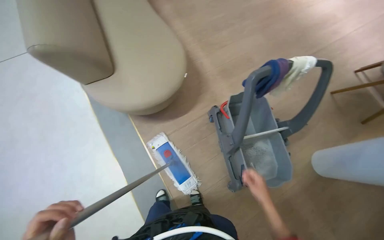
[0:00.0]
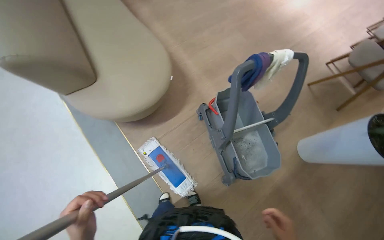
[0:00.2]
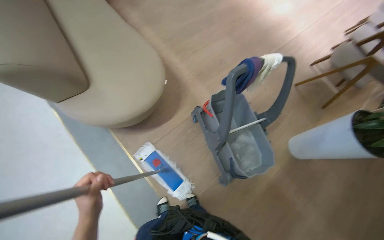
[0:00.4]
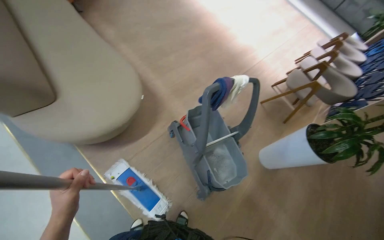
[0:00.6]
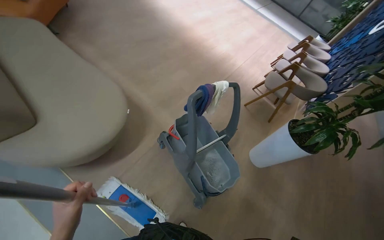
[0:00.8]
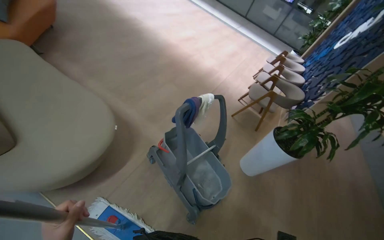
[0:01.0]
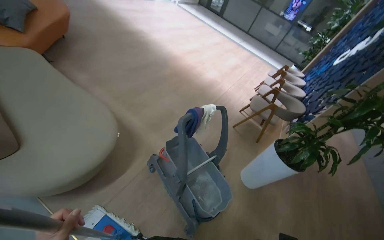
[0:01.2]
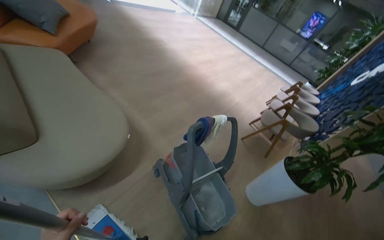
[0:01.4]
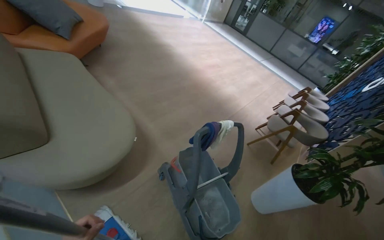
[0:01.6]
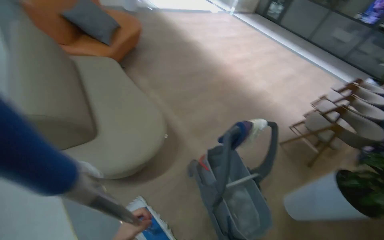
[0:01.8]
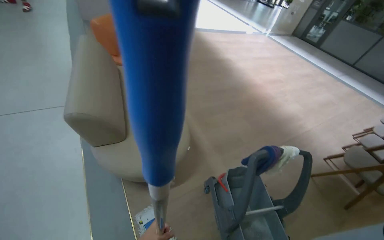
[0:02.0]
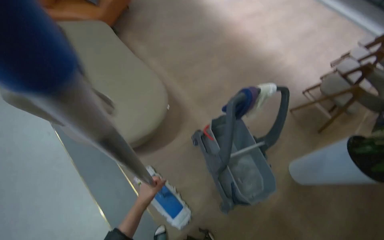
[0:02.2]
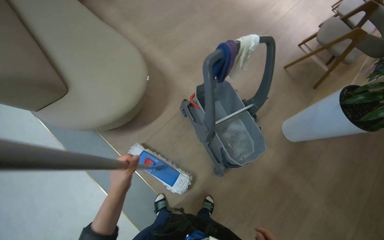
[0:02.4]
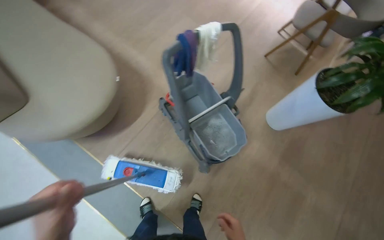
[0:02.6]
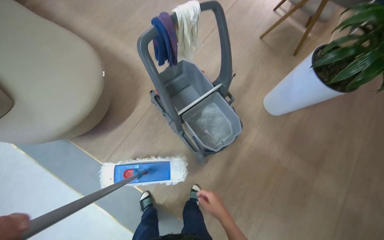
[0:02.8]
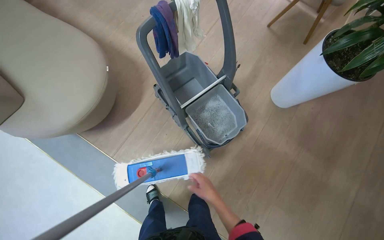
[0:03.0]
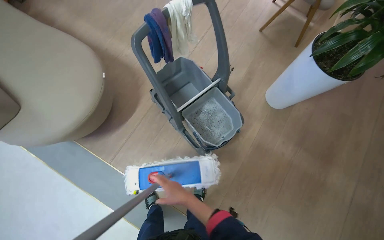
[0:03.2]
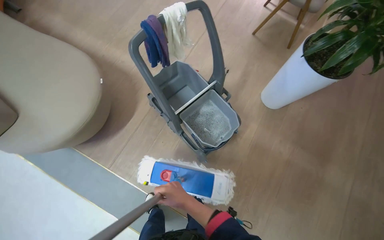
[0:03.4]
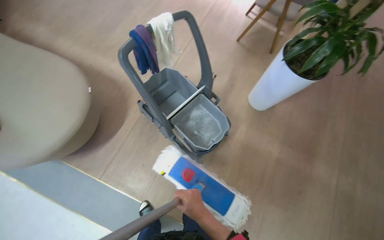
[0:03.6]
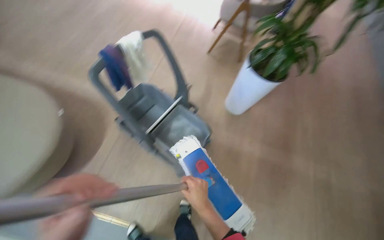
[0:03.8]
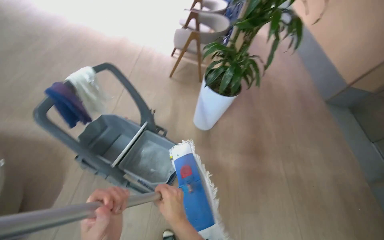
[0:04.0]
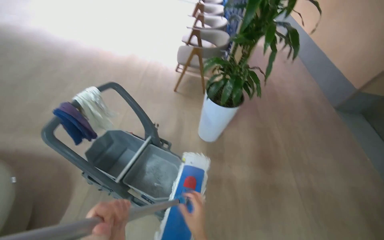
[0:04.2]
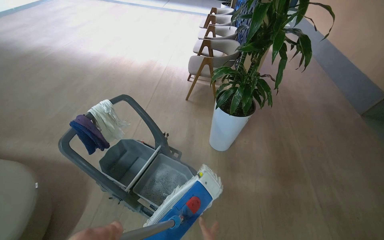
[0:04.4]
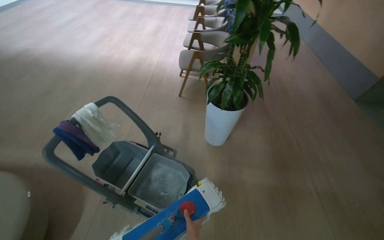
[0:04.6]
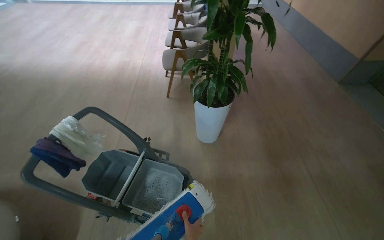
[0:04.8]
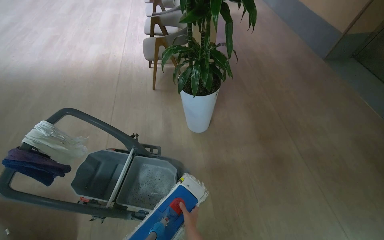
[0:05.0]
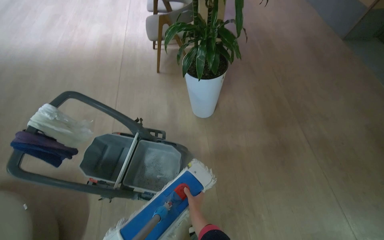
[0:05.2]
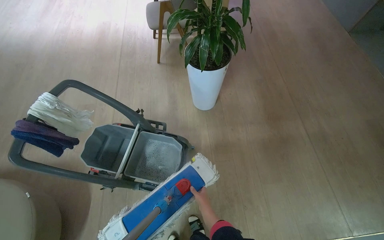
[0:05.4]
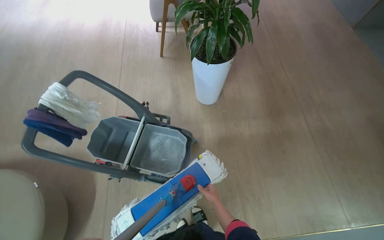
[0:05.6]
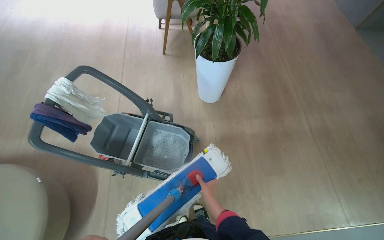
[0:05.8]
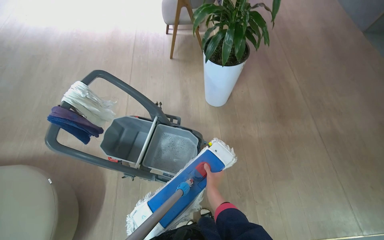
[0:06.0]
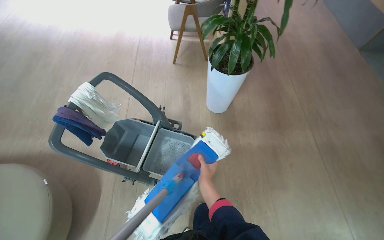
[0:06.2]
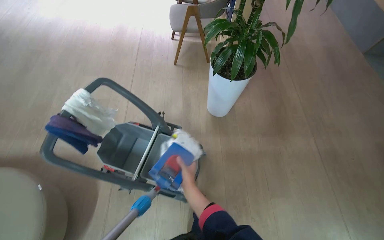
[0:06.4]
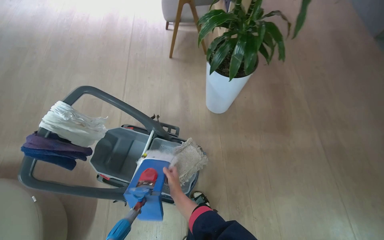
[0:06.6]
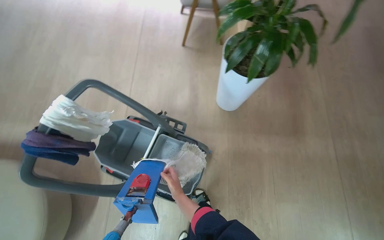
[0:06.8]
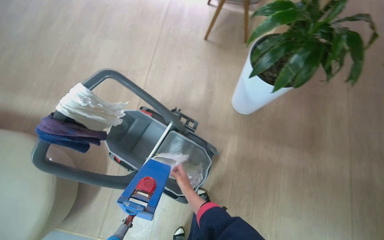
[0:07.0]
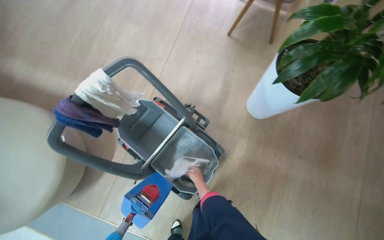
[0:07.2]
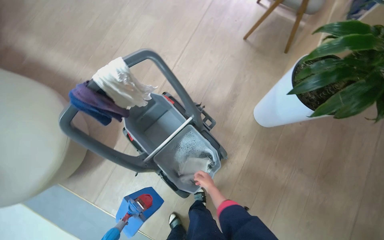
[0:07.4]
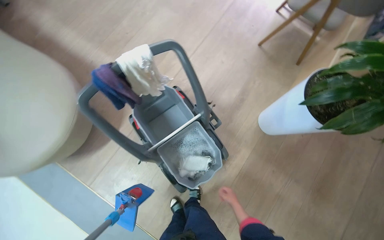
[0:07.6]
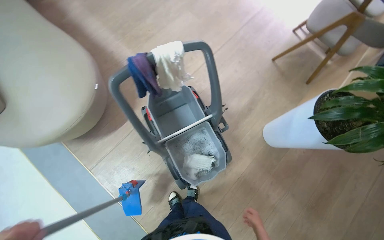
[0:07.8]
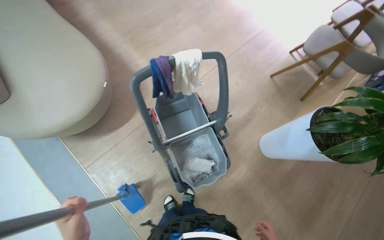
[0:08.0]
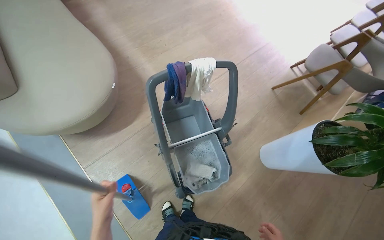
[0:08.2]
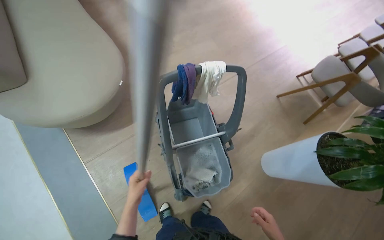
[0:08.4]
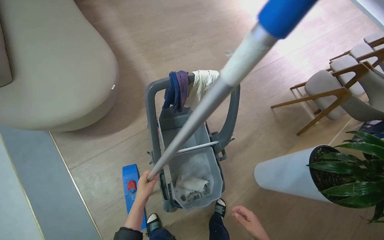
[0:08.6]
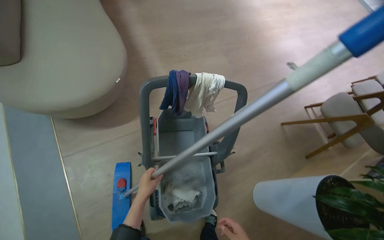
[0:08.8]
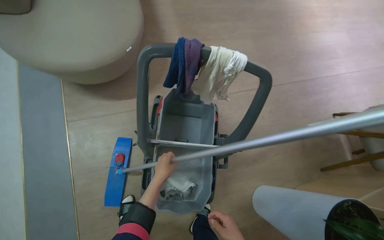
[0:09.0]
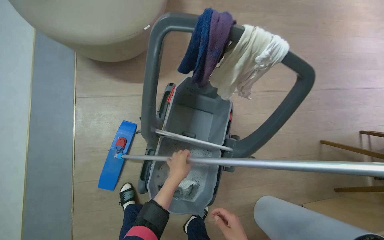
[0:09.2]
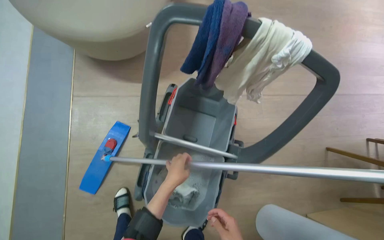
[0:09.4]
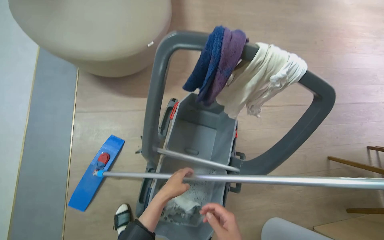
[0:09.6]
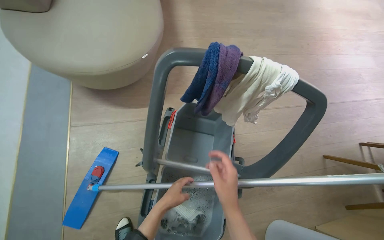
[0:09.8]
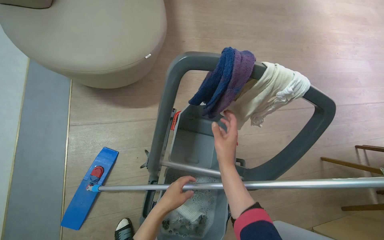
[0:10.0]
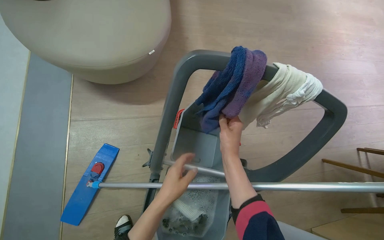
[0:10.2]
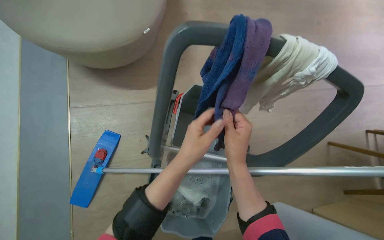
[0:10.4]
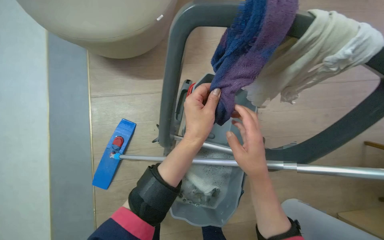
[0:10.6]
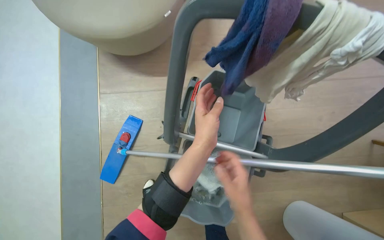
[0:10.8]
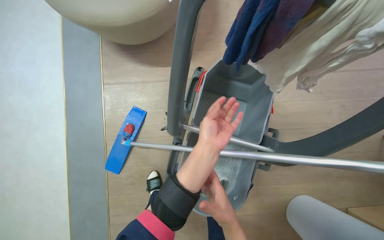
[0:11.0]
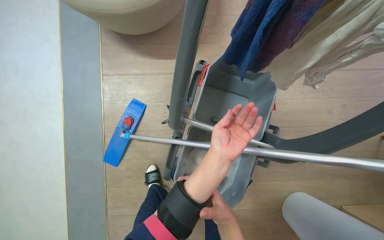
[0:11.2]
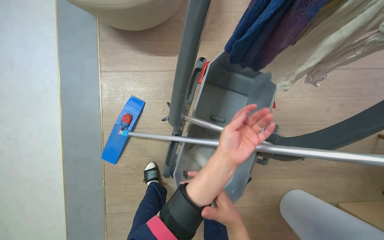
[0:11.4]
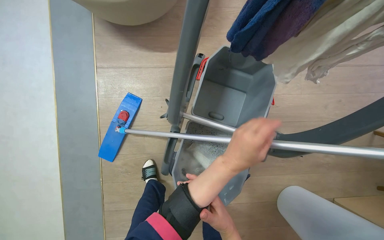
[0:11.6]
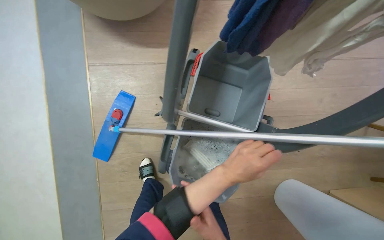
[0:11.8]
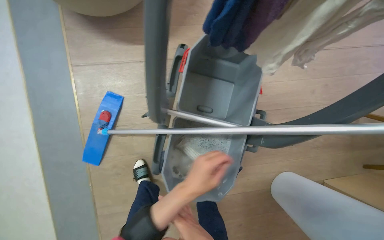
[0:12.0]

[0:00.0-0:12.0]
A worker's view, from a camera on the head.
Job: preparing cleaning supplies.
The whole recording: Preparing mop for cleaning. The worker washes and wrings out the mop head and a cloth in the cleaning bucket.
0:00.0 to 0:01.6: The head rotates approximately 20 degrees to the right. The wearer looks roughly 25 degrees further upward.
0:01.6 to 0:03.0: The view pans to the left by roughly 15 degrees. The camera pitches downward, by approximately 30 degrees.
0:03.0 to 0:04.4: The head rotates about 30 degrees to the right. The wearer looks approximately 25 degrees further upward.
0:04.4 to 0:06.0: The camera pitches downward, by some 15 degrees.
0:06.0 to 0:07.6: The view tips downward by about 15 degrees. Everything in view rotates about 40 degrees clockwise.
0:07.6 to 0:09.0: Everything in view rotates some 40 degrees clockwise.
0:09.0 to 0:10.4: The left hand travels up the picture by roughly 15 cm.
0:10.4 to 0:12.0: The camera pitches downward, by approximately 15 degrees. The left hand heads down the picture, covering about 15 cm, and travels to the right and back again, roughly 5 cm each way.

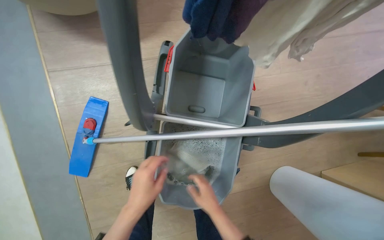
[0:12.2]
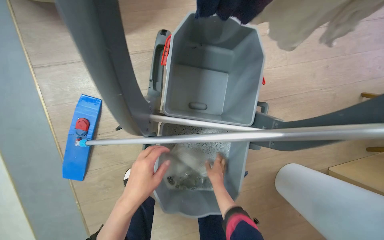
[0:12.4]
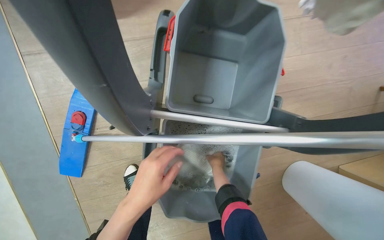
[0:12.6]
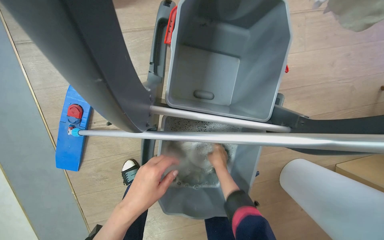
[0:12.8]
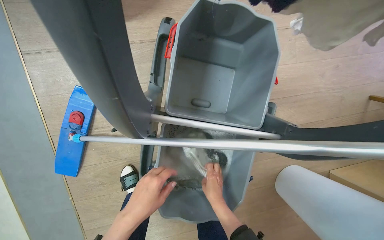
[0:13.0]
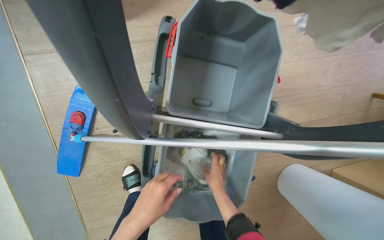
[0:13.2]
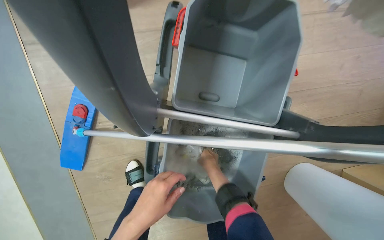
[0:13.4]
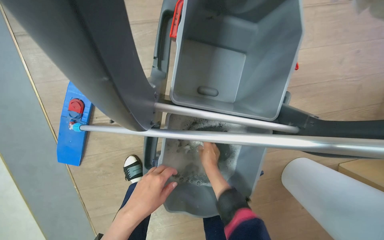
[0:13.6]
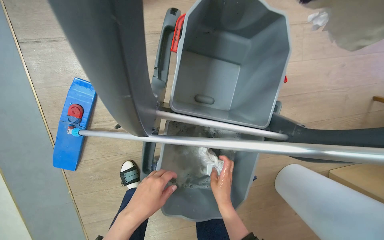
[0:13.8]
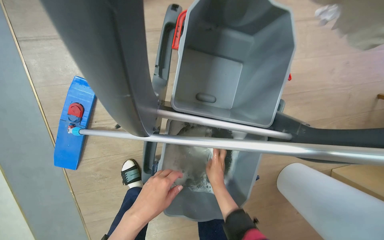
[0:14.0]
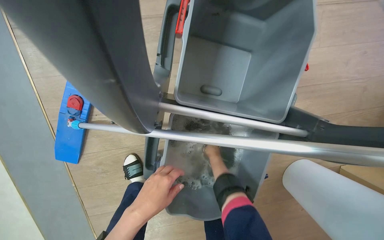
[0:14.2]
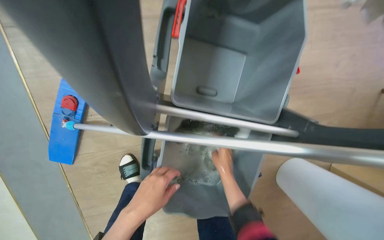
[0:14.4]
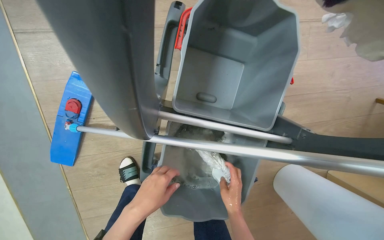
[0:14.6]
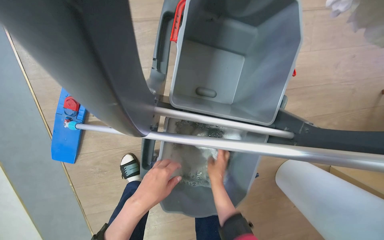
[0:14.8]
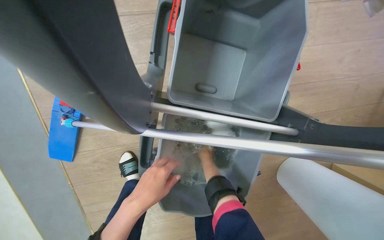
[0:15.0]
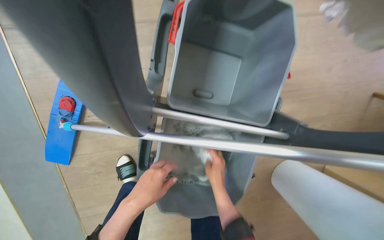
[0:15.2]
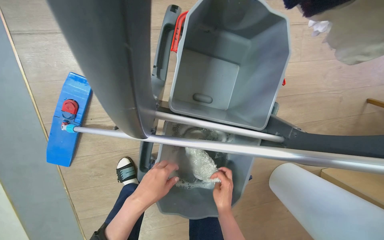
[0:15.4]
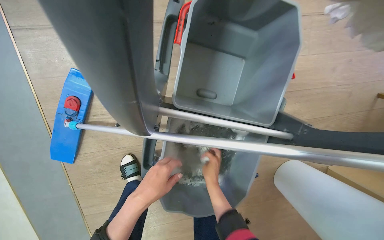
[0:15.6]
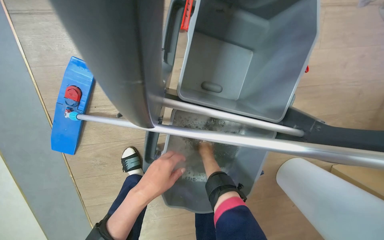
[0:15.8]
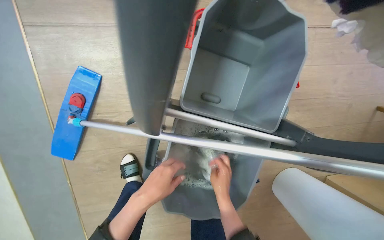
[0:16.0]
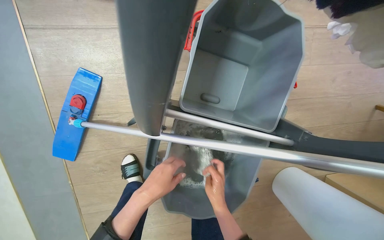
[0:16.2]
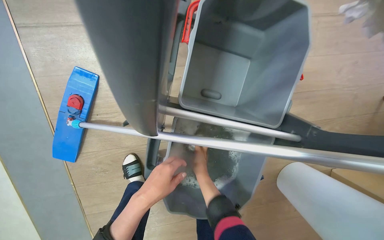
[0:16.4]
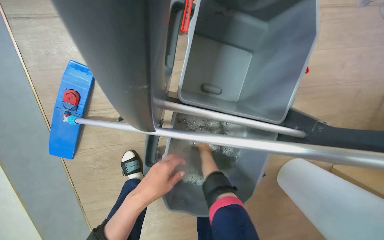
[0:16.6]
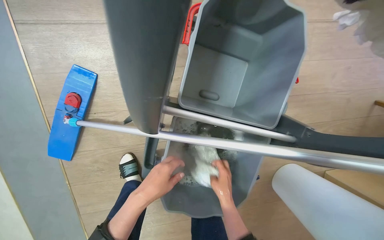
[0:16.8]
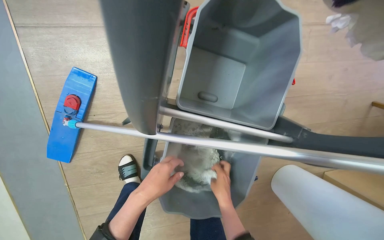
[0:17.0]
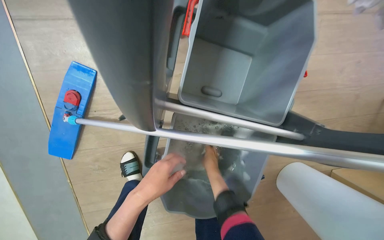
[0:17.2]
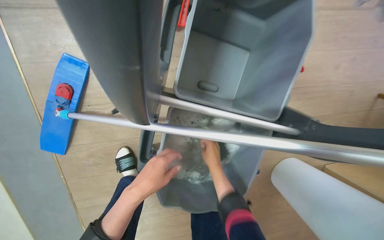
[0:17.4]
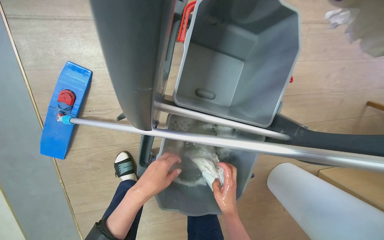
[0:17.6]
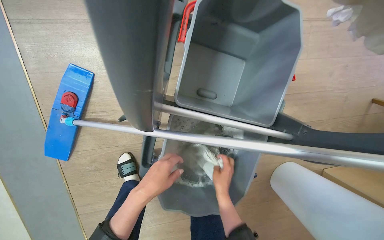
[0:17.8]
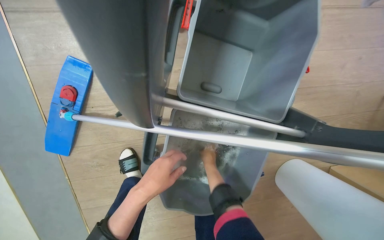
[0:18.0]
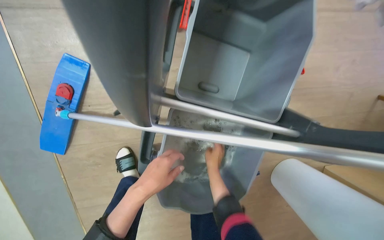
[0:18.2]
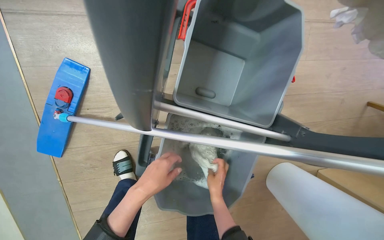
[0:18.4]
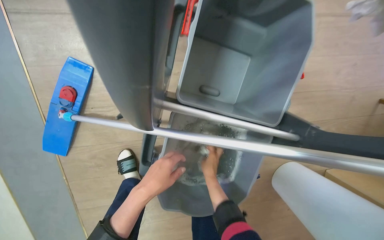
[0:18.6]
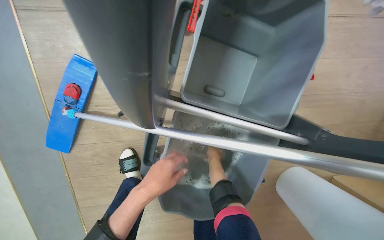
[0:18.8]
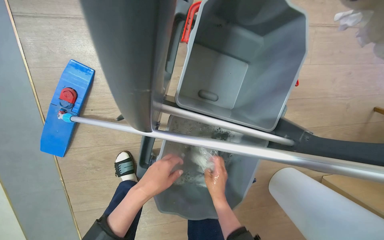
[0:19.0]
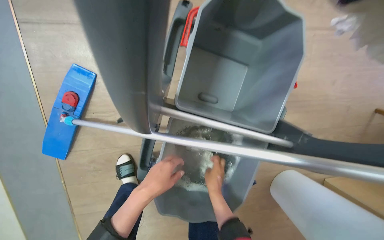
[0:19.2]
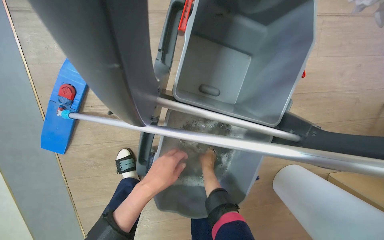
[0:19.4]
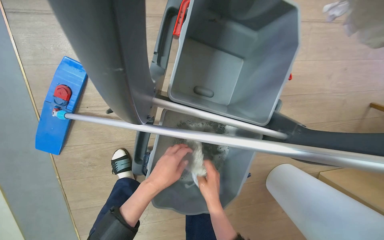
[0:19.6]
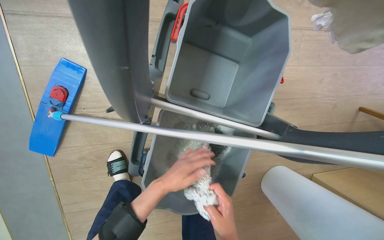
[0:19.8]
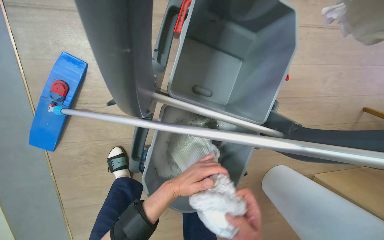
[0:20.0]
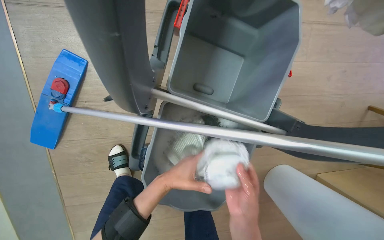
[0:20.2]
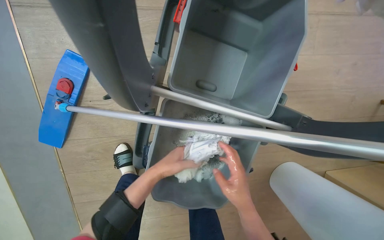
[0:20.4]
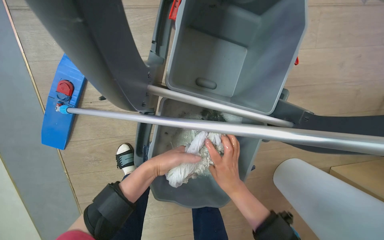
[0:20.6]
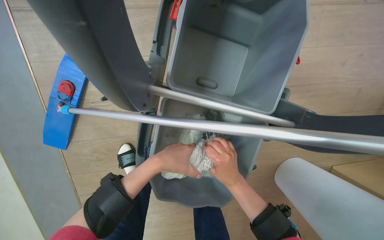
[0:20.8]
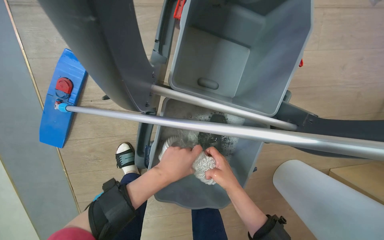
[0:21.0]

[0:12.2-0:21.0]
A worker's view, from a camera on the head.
Job: preparing cleaning supplies.
The whole recording: Preparing mop for cleaning. The worker washes and wrings out the mop head and a cloth in the cleaning bucket.
0:12.2 to 0:13.6: The right hand shifts about 20 cm farther from the camera and up the picture.
0:13.6 to 0:15.2: The right hand swings up and down the picture, approximately 15 cm each way, with 3 reversals.
0:15.2 to 0:16.6: The right hand goes up and down the picture, some 15 cm each way, reversing 3 times.
0:16.6 to 0:18.0: The right hand swings up and down the picture, approximately 15 cm each way, with 3 reversals.
0:18.0 to 0:19.6: The right hand moves nearer and farther over roughly 10 cm, changing direction 2 times.
